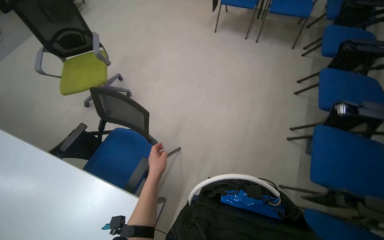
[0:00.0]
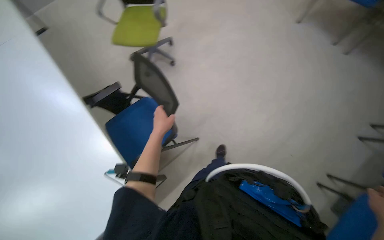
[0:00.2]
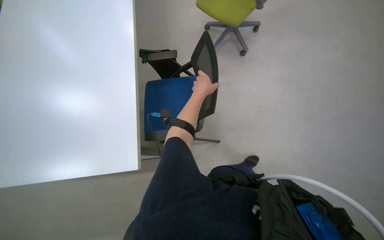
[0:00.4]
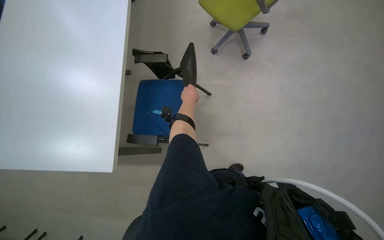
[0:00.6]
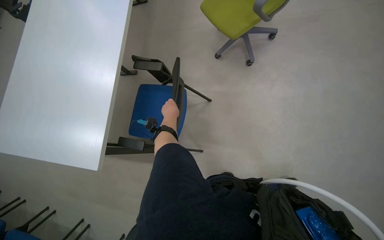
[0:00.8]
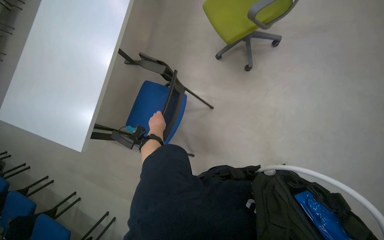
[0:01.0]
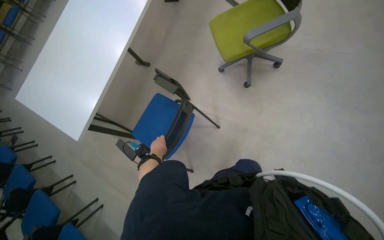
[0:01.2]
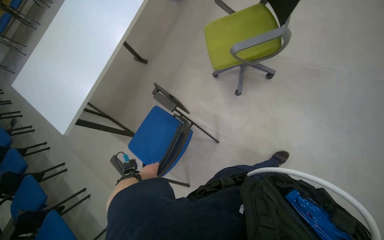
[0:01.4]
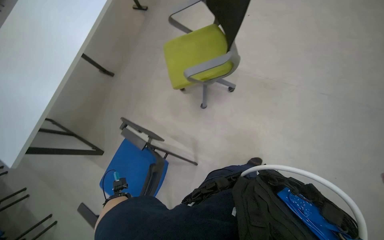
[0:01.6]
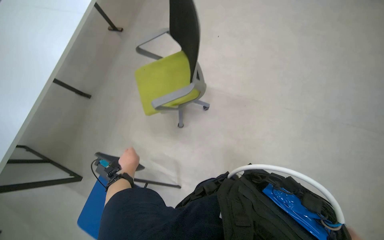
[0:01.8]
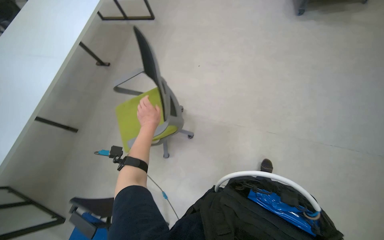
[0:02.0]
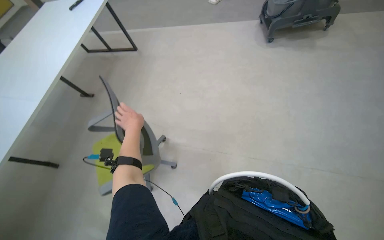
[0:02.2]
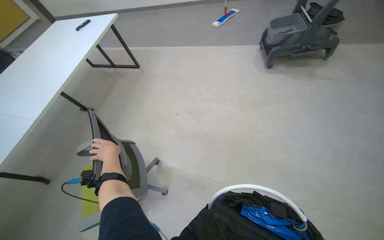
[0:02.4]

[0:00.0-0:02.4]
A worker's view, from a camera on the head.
Job: organizing items.
The whole recording: Arranging office chairs. Arranges office chairs by flipping down their writing surfaces.
0:00.0 to 0:01.2: The camera is carried approximately 70 cm. The wearer's head swings about 60 degrees to the left. The view tips downward by roughly 20 degrees.
0:01.2 to 0:02.4: The camera travels about 1.5 m.

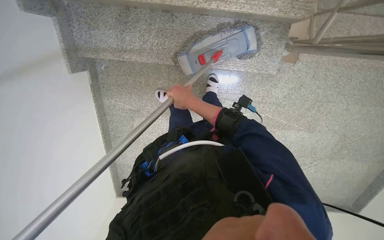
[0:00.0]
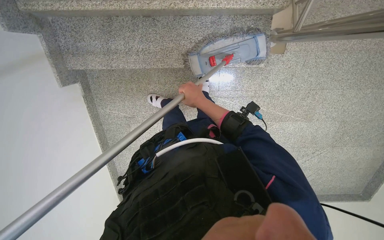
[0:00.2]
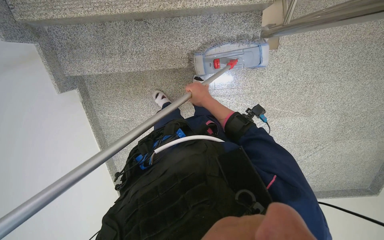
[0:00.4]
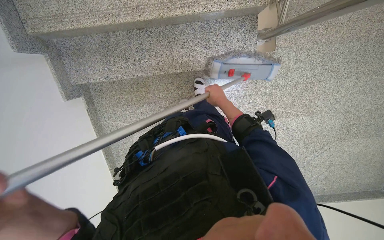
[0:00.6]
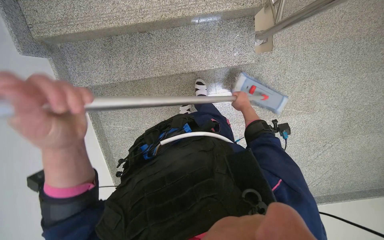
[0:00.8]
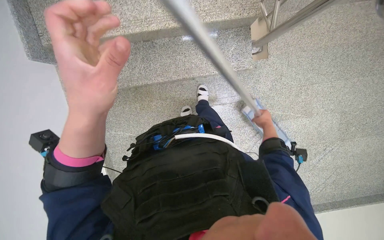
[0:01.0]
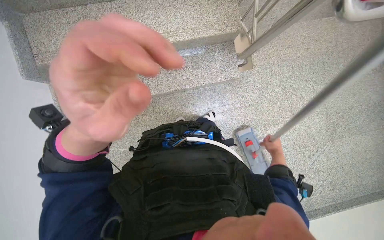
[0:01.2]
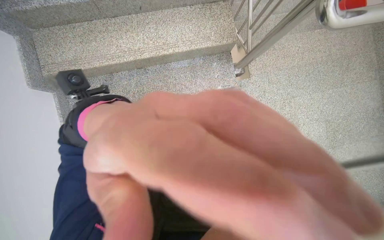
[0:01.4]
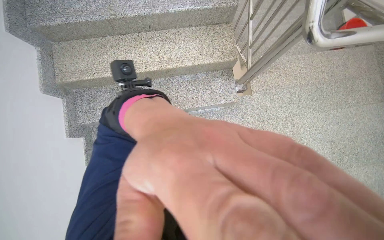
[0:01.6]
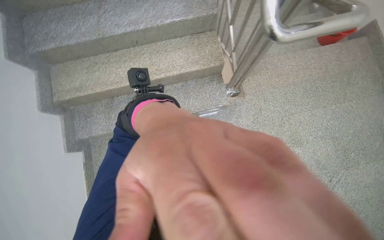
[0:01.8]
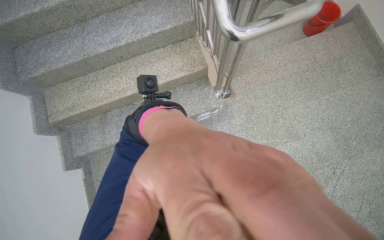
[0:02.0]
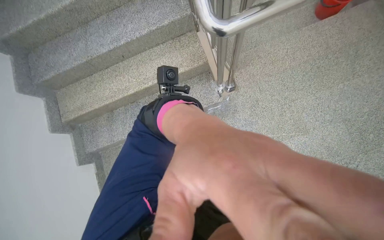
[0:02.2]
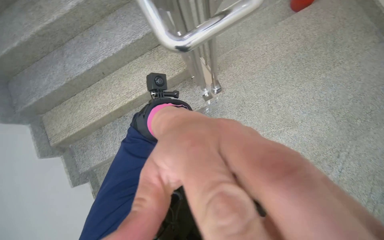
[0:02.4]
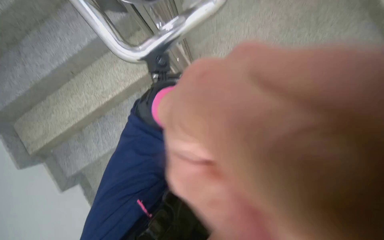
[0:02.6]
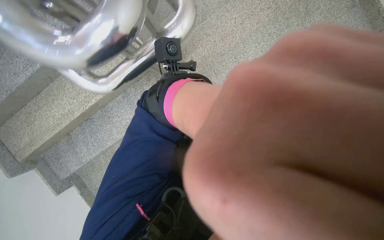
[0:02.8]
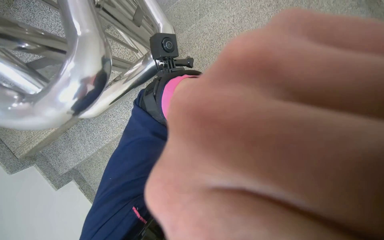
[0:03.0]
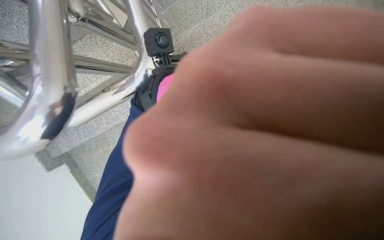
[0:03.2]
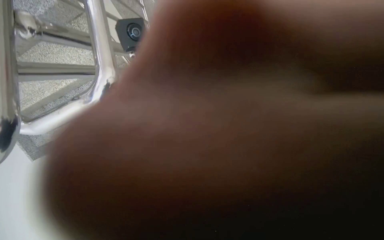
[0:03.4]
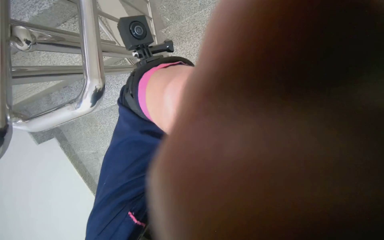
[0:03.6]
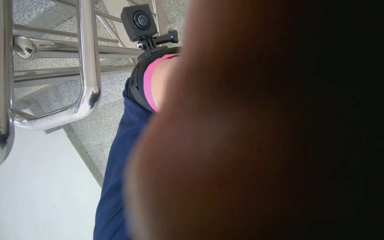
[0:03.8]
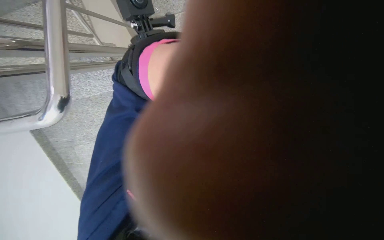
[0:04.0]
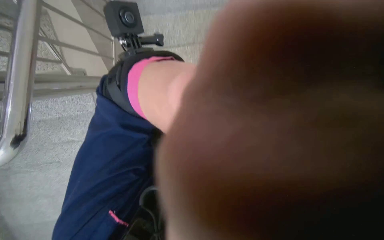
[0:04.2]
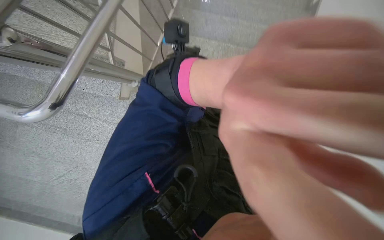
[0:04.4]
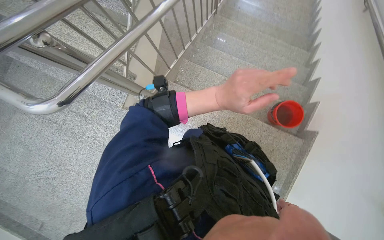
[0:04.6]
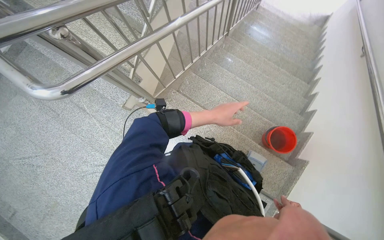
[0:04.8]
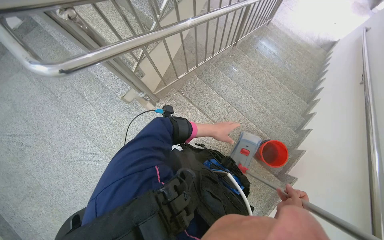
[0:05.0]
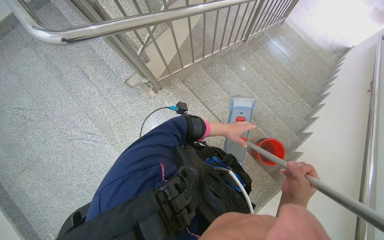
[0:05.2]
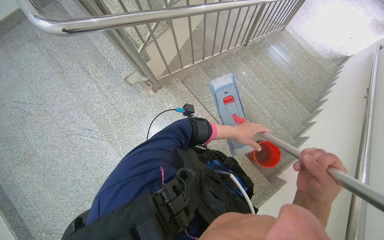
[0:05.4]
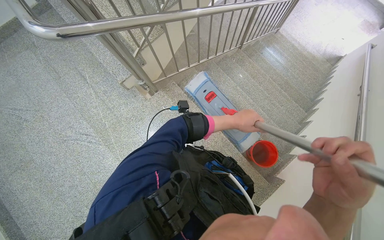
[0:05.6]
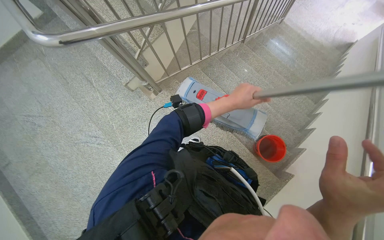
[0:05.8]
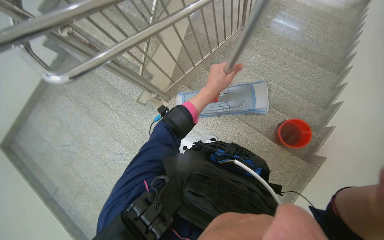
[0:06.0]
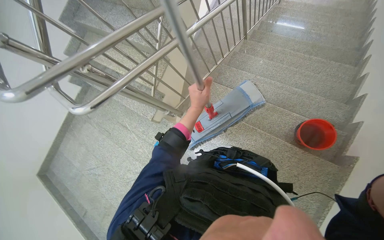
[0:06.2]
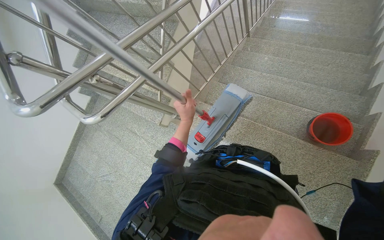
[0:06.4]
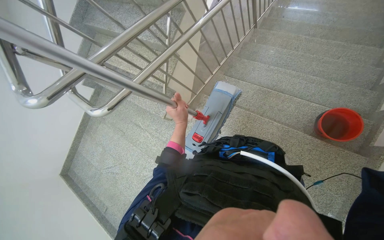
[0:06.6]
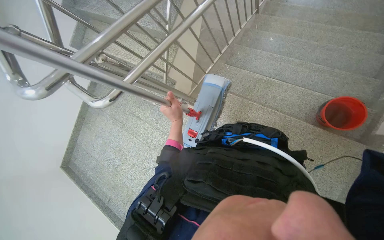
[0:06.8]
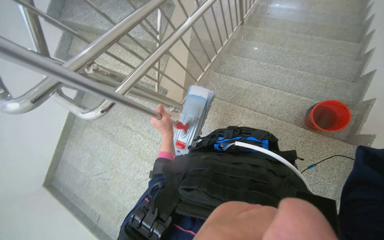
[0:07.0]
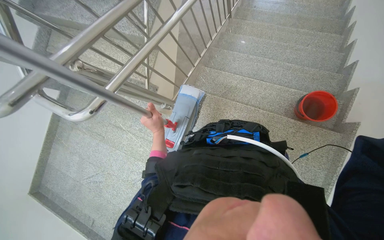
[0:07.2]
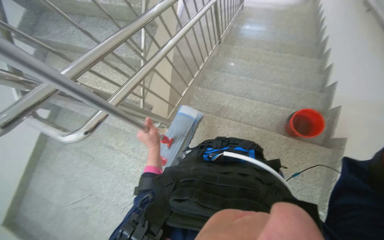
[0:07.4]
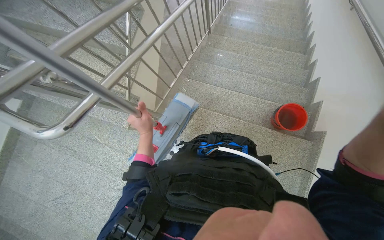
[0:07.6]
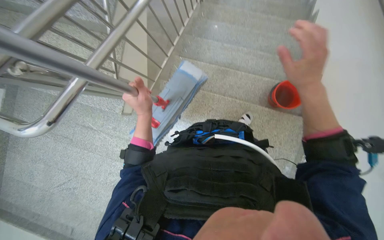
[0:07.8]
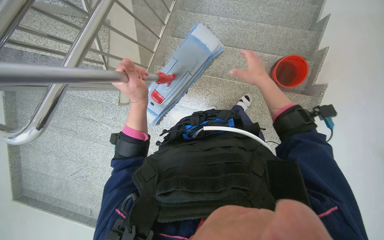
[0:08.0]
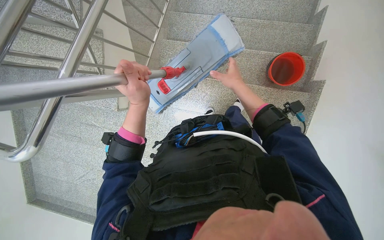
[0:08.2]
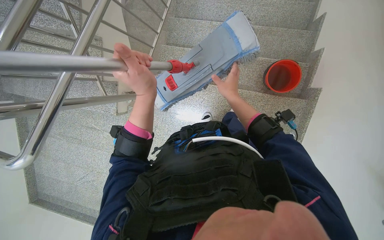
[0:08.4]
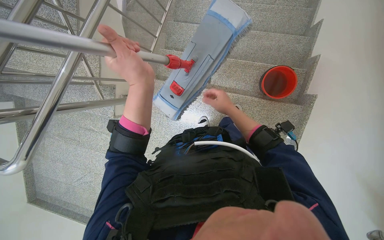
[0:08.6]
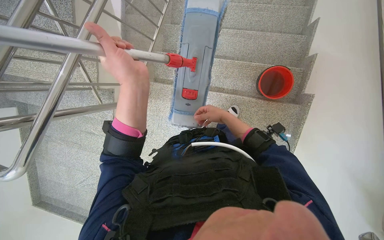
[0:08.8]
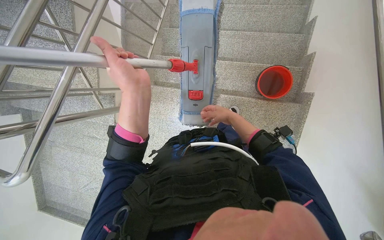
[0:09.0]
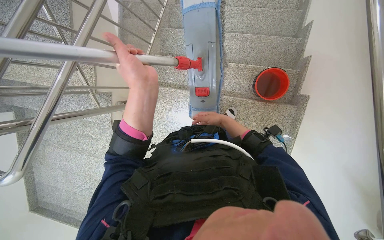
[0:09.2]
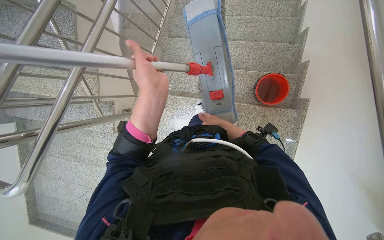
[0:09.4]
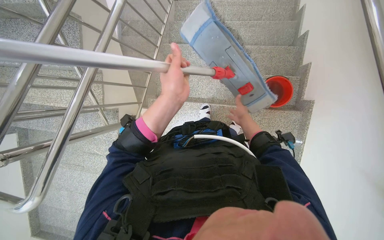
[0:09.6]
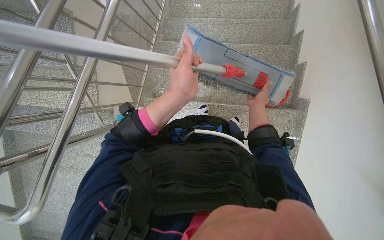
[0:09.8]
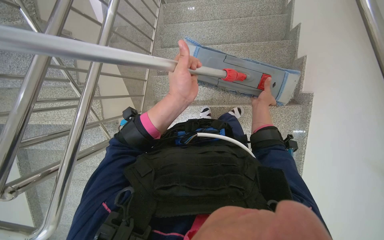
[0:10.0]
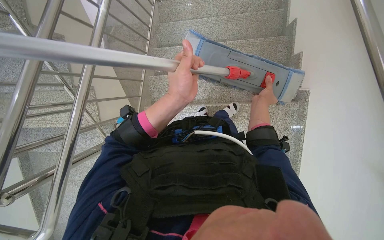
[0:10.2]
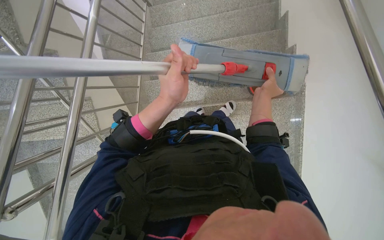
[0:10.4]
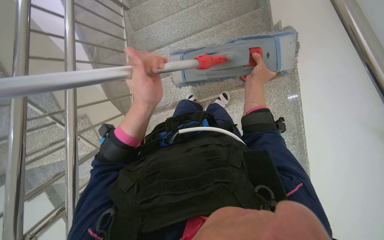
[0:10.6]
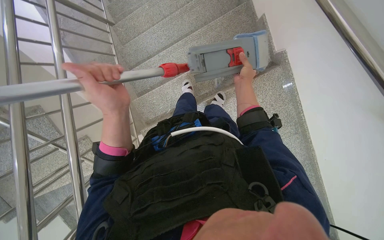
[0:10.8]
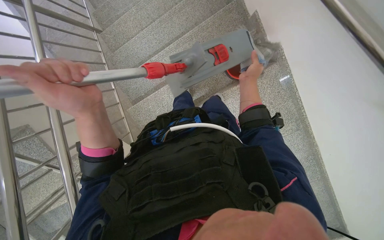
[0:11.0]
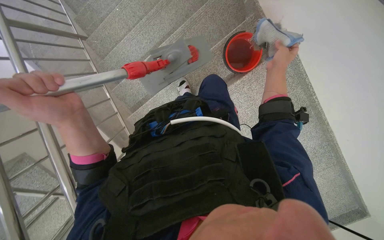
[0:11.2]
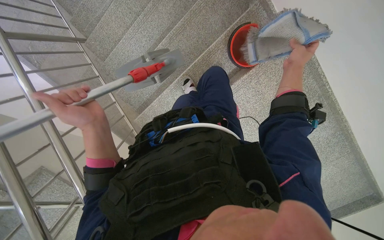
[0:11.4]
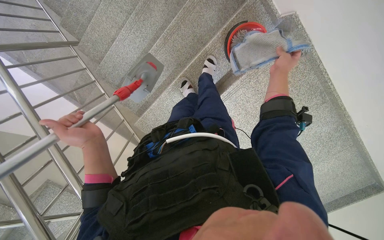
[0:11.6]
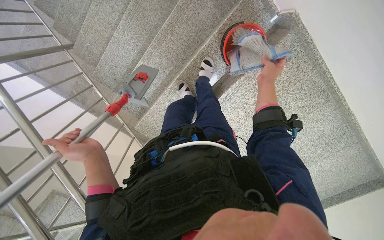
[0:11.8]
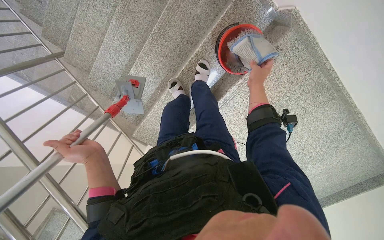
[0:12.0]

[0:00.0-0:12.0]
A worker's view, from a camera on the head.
Job: preparing cleaning supplies.
The whole recording: Cleaning mop head in bucket. The worker detaches the mop head, rinses and wrings it in a bucket, then reattaches it.
0:00.0 to 0:01.6: The camera pitches upward, by approximately 30 degrees.
0:01.6 to 0:03.0: The wearer moves about 80 cm. The wearer looks some 10 degrees further downward. The scene turns some 25 degrees counterclockwise in the picture.
0:03.0 to 0:04.4: The camera sweeps to the right, by some 15 degrees. The scene turns about 40 degrees clockwise in the picture.
0:04.4 to 0:06.0: The view tilts roughly 20 degrees upward.
0:06.0 to 0:07.6: The left hand travels to the left, farther from the camera and down the picture by some 20 cm.
0:07.6 to 0:09.0: The camera pitches downward, by some 15 degrees. The left hand moves up the picture and nearer to the camera, some 25 cm.
0:09.0 to 0:10.4: Both hands move to the right, about 10 cm. The right hand goes farther from the camera and returns, some 15 cm each way.
0:10.4 to 0:12.0: The camera travels about 50 cm. The wearer looks about 15 degrees further downward. The scene turns about 45 degrees counterclockwise in the picture.

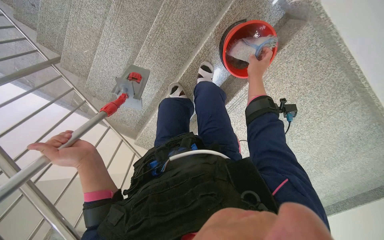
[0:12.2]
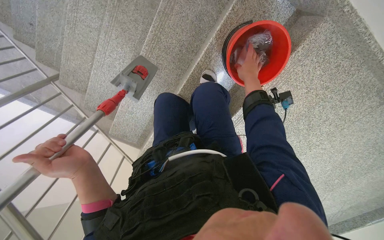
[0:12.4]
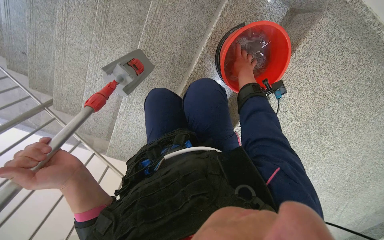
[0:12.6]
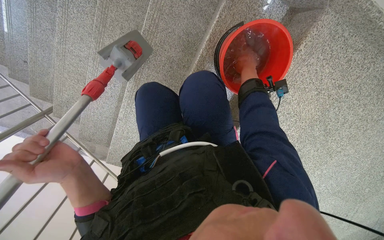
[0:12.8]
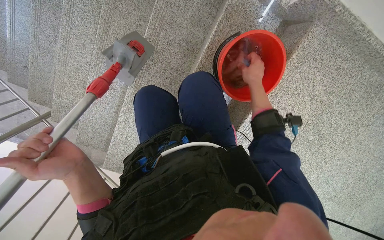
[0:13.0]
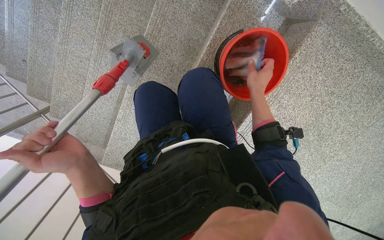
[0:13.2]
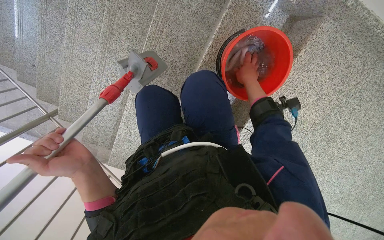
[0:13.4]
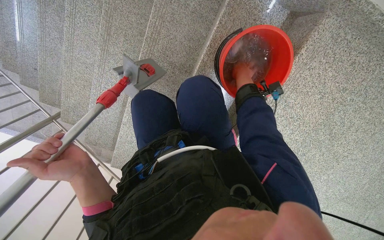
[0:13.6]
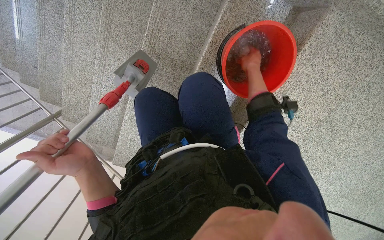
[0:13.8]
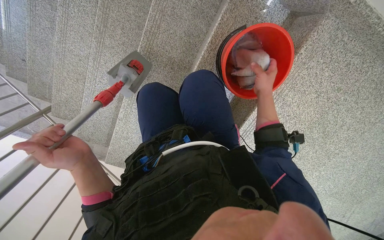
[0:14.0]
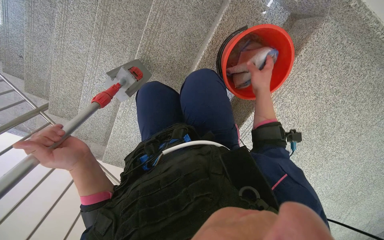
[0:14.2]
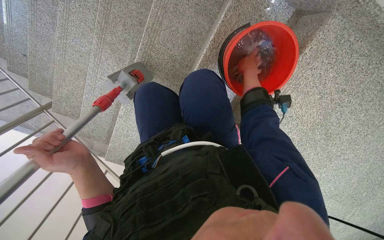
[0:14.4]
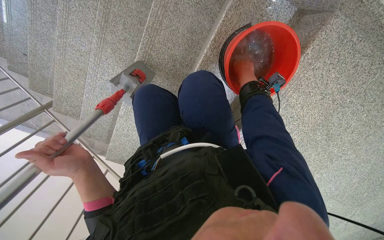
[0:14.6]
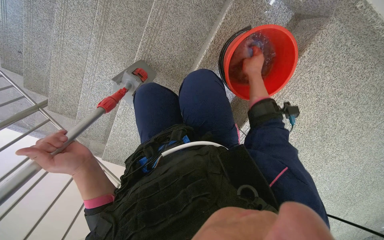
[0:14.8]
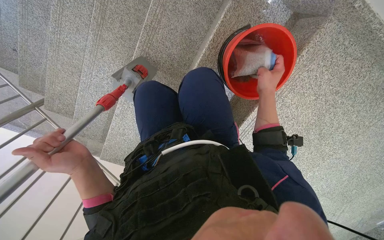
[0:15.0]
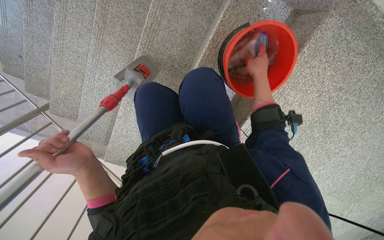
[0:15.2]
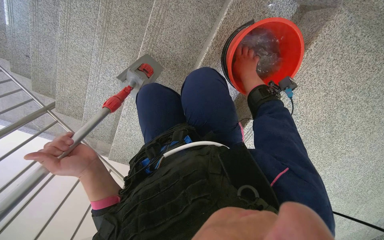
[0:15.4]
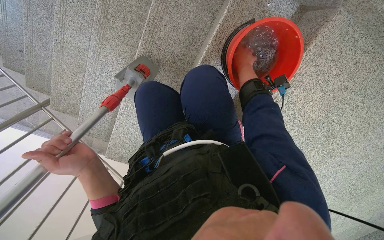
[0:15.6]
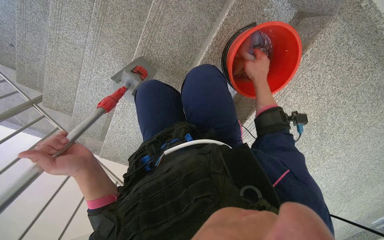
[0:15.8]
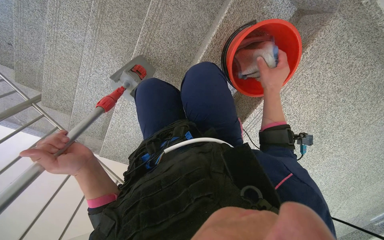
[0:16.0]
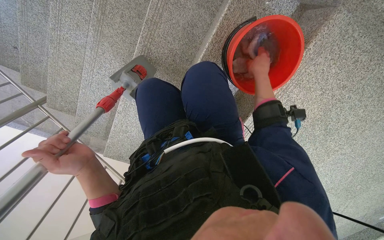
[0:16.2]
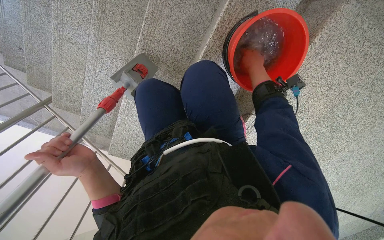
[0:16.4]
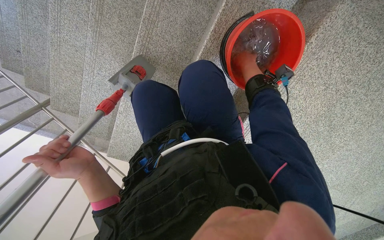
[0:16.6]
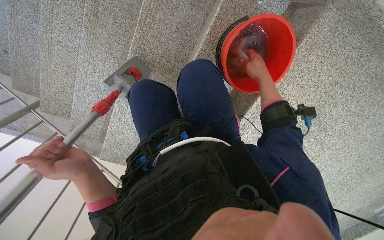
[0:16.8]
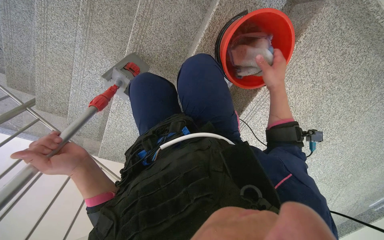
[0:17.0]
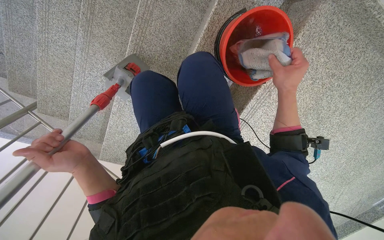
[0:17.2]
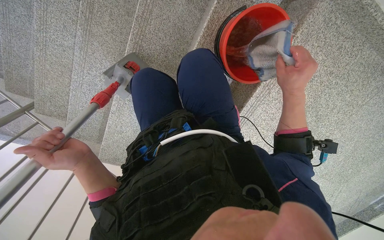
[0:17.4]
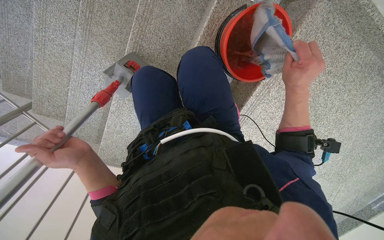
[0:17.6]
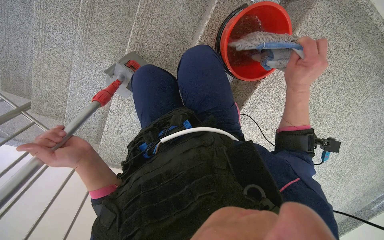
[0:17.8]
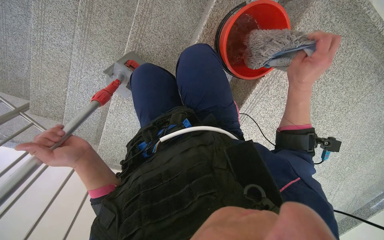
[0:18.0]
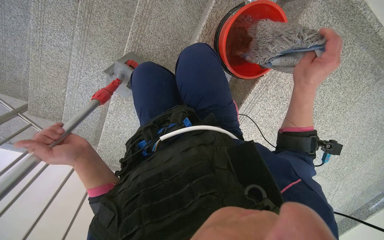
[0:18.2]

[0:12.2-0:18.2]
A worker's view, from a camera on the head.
Job: preparing cleaning supplies.
The whole recording: Cleaning mop head in bucket. The worker detaches the mop head, rinses and wrings it in a bucket, then reattaches it.
0:12.2 to 0:13.8: The right hand moves nearer and farther over roughly 15 cm, changing direction 2 times.
0:13.8 to 0:15.2: The right hand moves nearer and farther over roughly 15 cm, changing direction 2 times.
0:15.2 to 0:16.6: The right hand swings nearer and farther, about 10 cm each way, with 2 reversals.
0:16.6 to 0:18.2: The right hand shifts approximately 25 cm down the picture, nearer to the camera and to the right.
